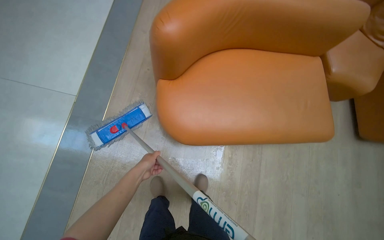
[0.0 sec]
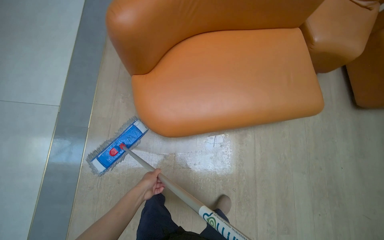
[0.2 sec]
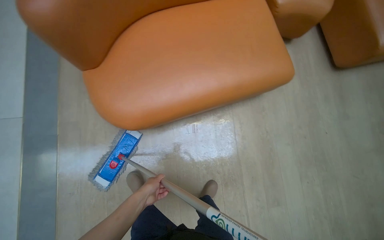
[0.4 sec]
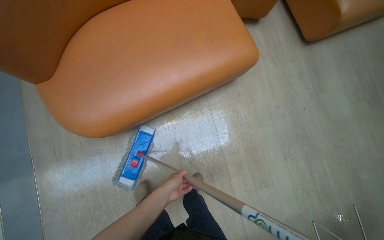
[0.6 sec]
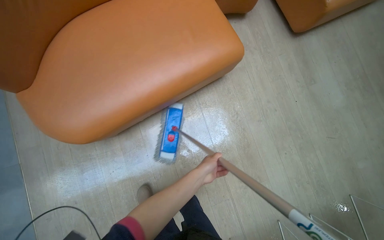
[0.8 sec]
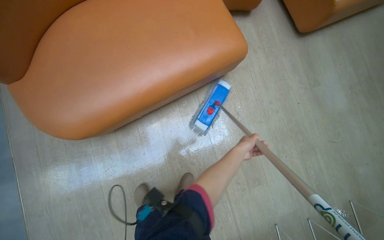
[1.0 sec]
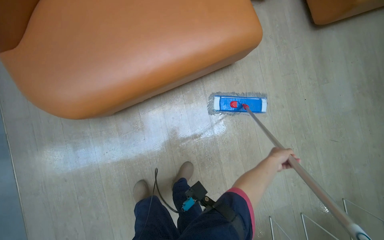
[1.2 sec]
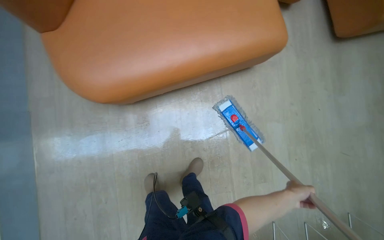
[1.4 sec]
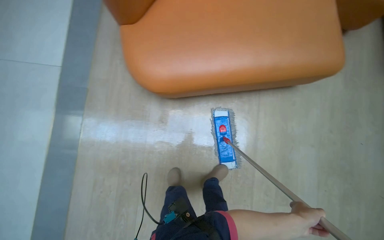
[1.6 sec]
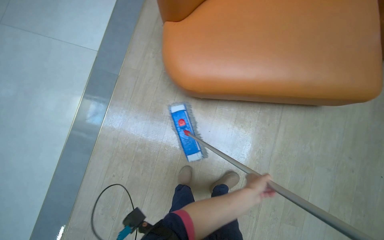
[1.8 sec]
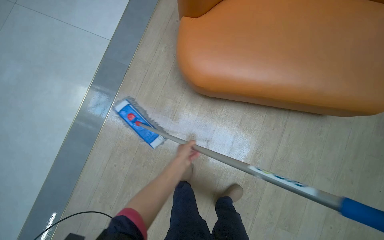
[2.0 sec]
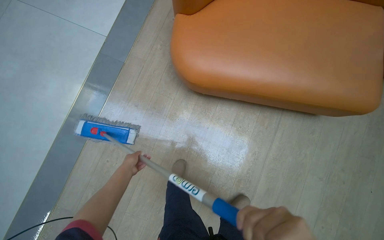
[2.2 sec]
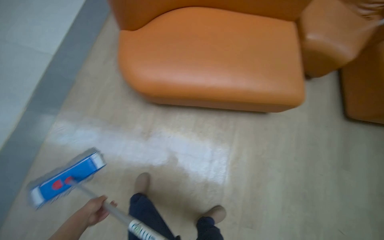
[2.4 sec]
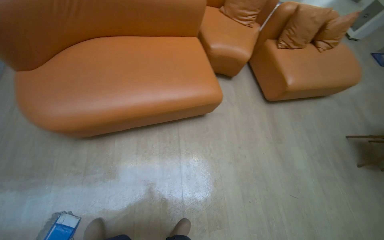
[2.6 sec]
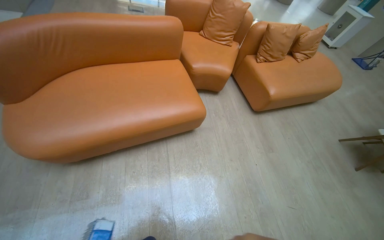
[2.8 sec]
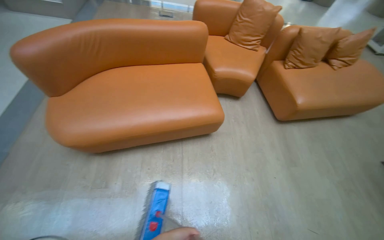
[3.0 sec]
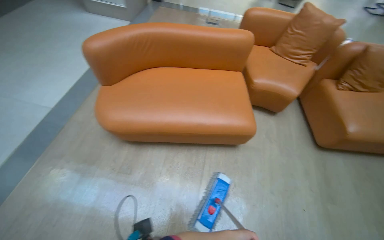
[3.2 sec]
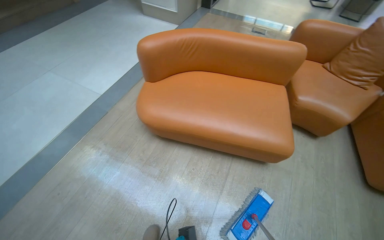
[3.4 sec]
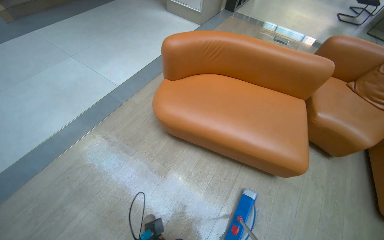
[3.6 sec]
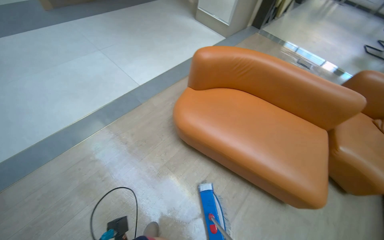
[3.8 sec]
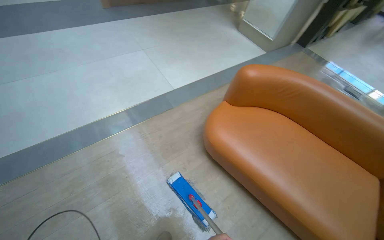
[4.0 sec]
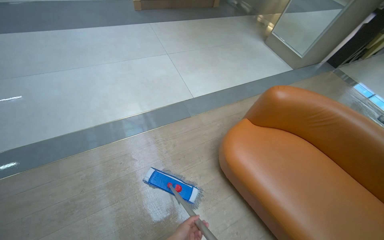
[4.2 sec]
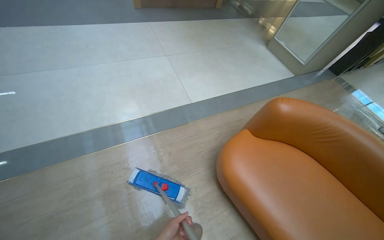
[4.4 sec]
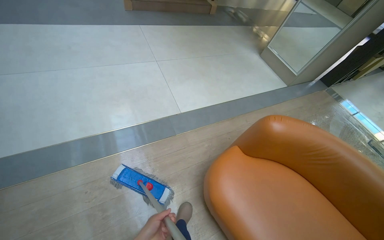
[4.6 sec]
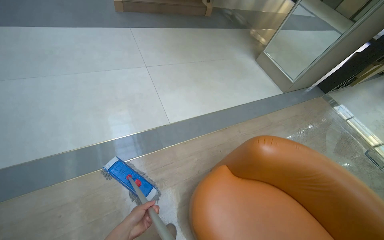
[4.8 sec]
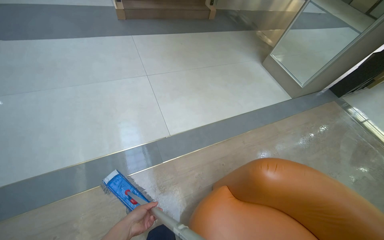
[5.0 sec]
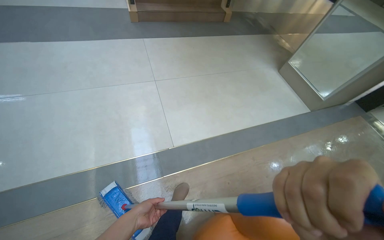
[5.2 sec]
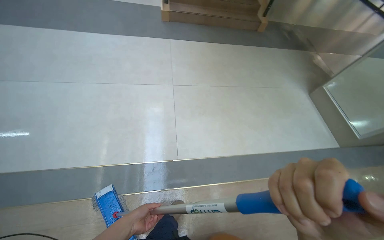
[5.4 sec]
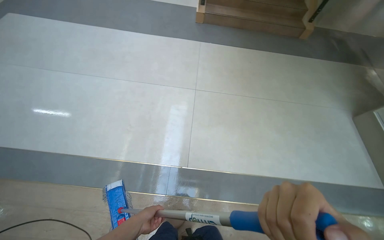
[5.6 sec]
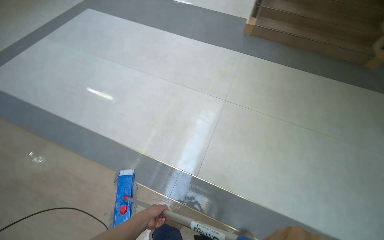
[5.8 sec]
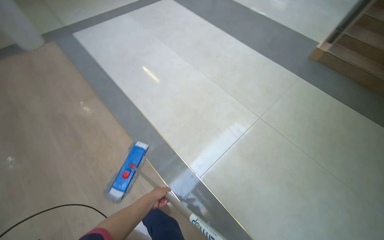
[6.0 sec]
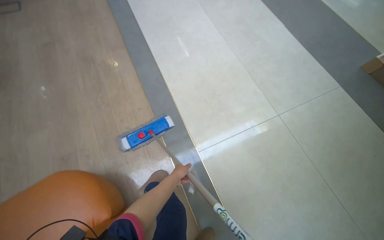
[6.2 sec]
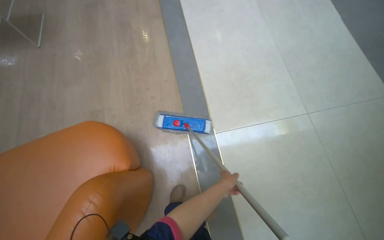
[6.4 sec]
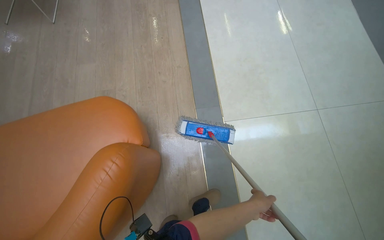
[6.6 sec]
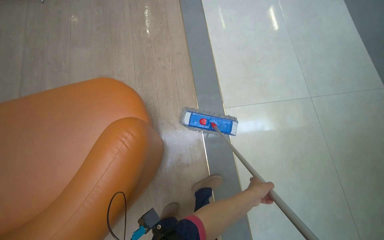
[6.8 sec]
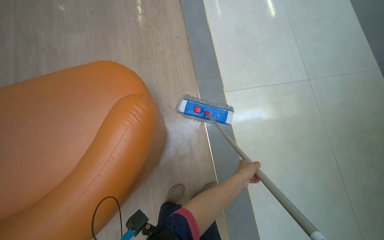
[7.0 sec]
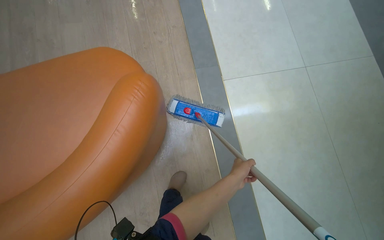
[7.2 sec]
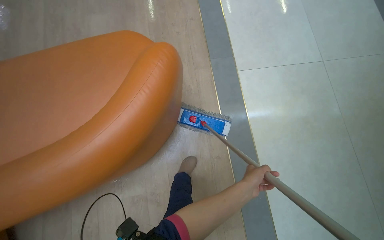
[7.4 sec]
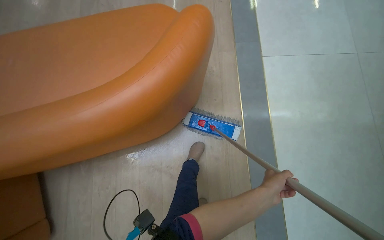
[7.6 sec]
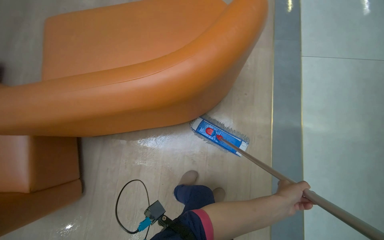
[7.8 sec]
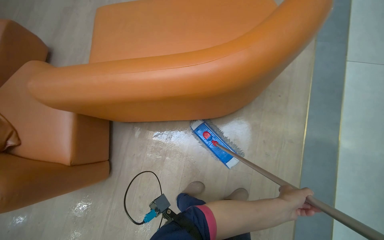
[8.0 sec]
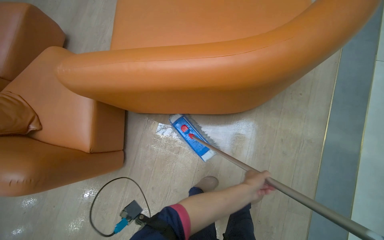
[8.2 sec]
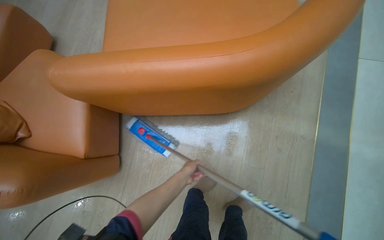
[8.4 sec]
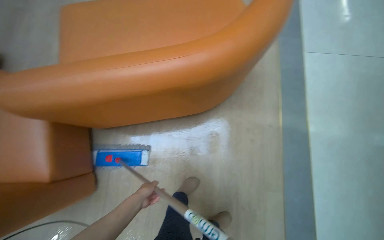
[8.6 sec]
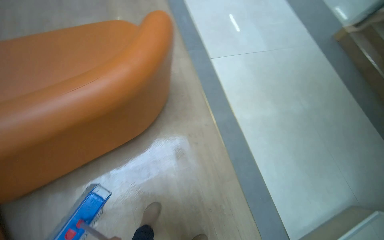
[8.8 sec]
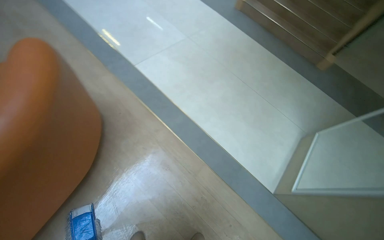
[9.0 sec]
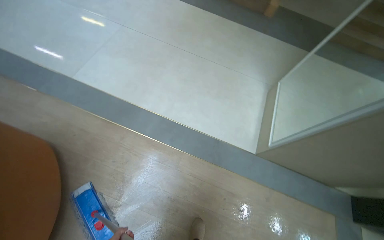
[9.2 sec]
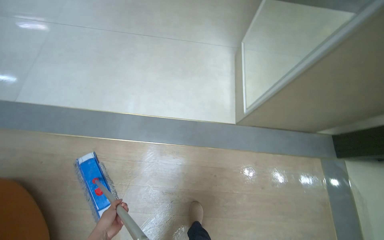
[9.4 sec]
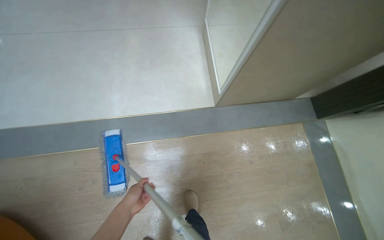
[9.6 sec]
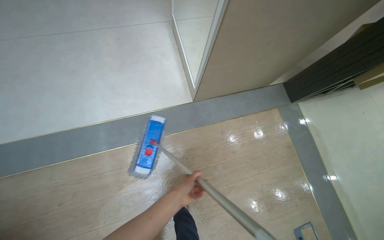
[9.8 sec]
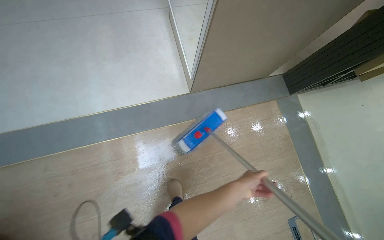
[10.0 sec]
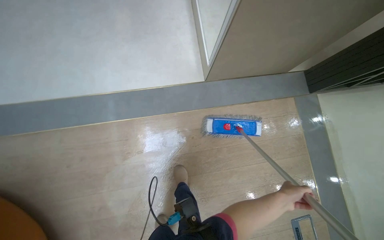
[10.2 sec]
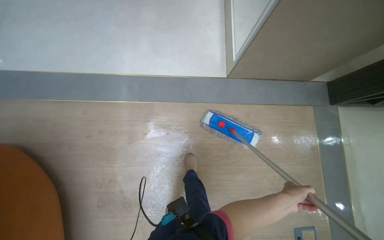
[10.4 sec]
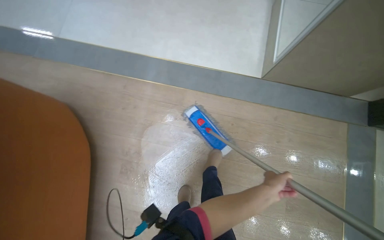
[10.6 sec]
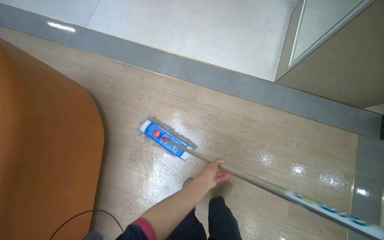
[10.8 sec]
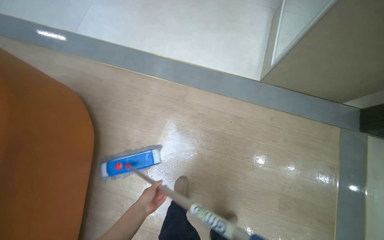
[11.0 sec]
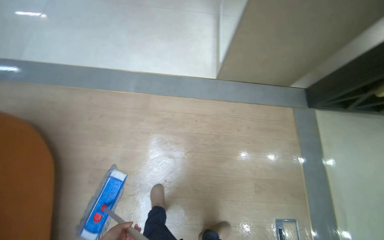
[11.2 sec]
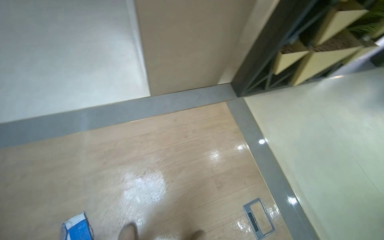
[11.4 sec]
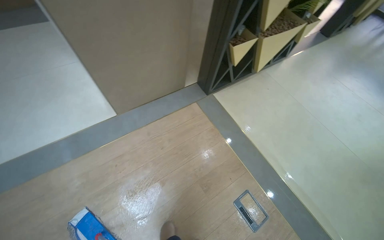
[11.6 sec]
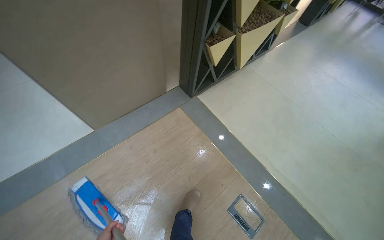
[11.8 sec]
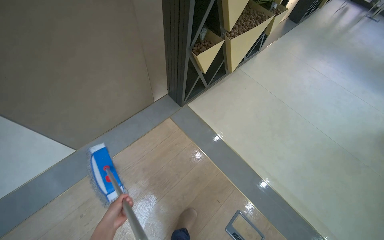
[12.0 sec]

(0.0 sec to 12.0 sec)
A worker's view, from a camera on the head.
Job: mopping floor.
The whole recording: Mopping light-colored floor. The worker mops the light-colored floor, moving furniture and rinsing the mop head as needed.
4.4 sec - 6.0 sec: The head travels some 1 m. The head rotates roughly 70 degrees to the left.
6.0 sec - 7.6 sec: The head travels some 80 cm. The wearer's head swings some 35 degrees to the left. The view tips downward by roughly 15 degrees.
7.6 sec - 9.0 sec: The head travels approximately 60 cm. The wearer's head swings about 55 degrees to the right.
9.0 sec - 10.4 sec: The camera is carried roughly 50 cm. The wearer looks about 25 degrees further downward. The scene turns some 40 degrees counterclockwise in the picture.
10.4 sec - 12.0 sec: The camera travels approximately 90 cm. The head rotates roughly 45 degrees to the right.

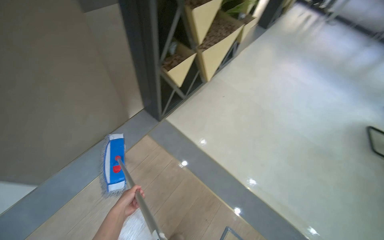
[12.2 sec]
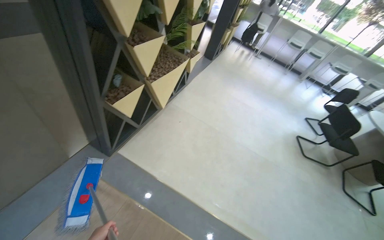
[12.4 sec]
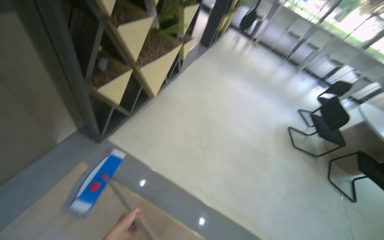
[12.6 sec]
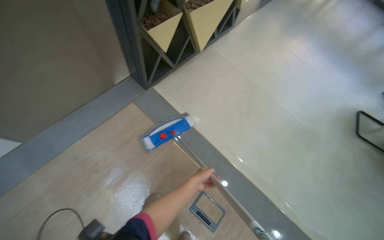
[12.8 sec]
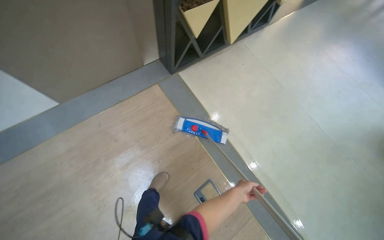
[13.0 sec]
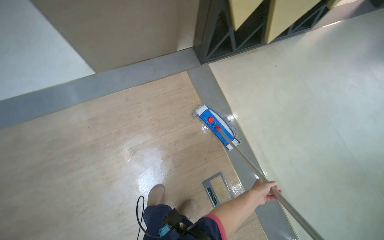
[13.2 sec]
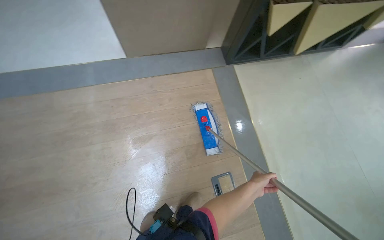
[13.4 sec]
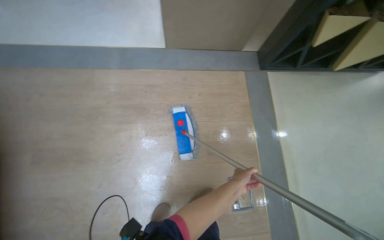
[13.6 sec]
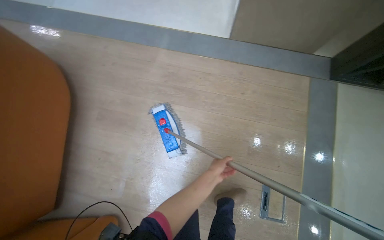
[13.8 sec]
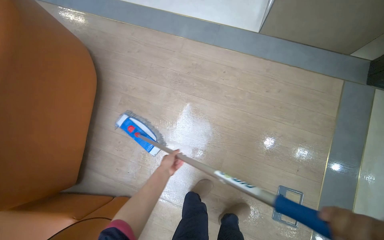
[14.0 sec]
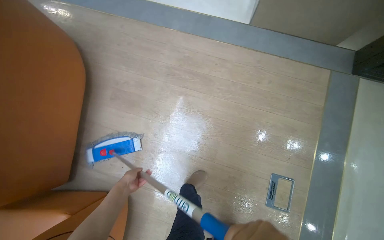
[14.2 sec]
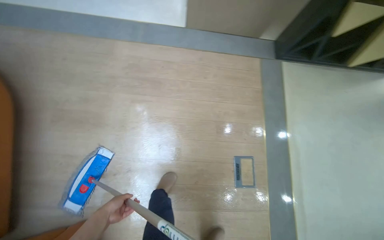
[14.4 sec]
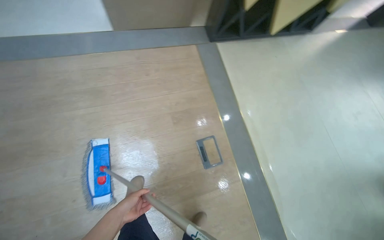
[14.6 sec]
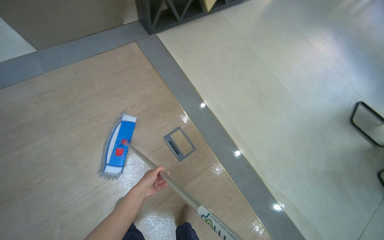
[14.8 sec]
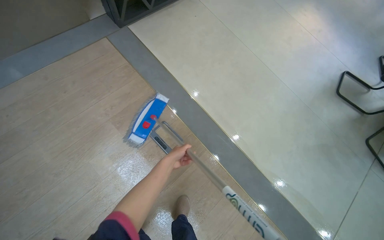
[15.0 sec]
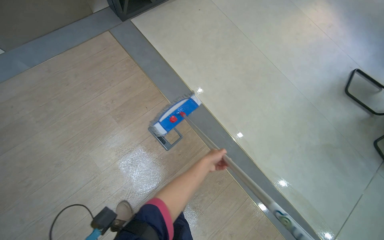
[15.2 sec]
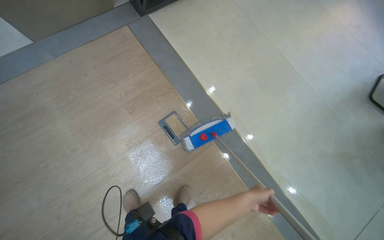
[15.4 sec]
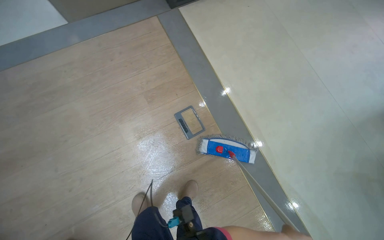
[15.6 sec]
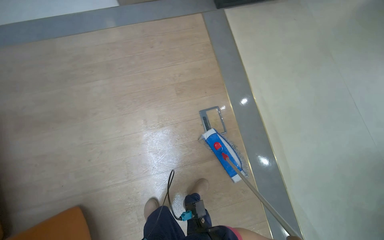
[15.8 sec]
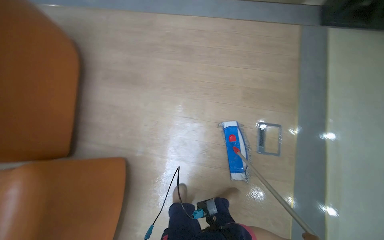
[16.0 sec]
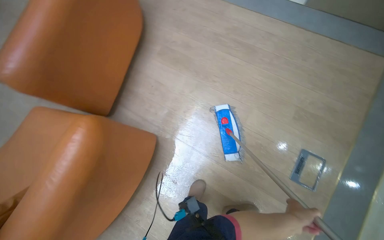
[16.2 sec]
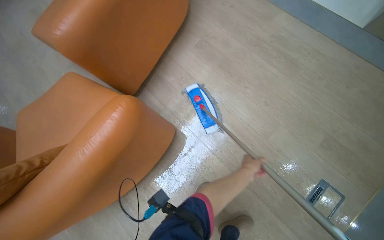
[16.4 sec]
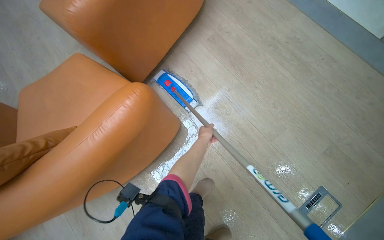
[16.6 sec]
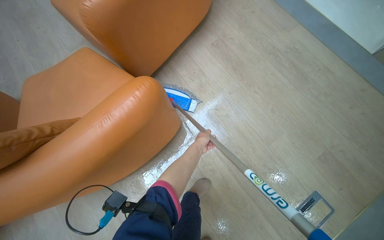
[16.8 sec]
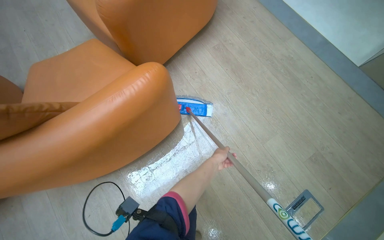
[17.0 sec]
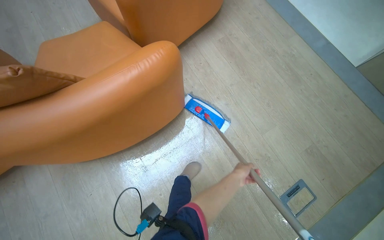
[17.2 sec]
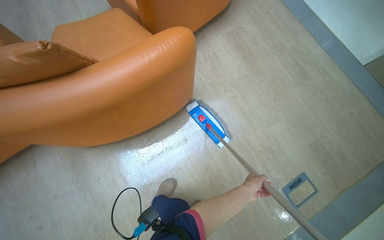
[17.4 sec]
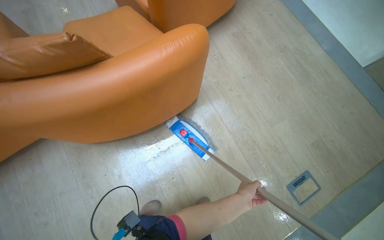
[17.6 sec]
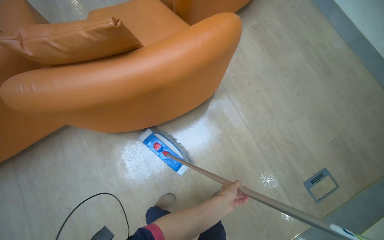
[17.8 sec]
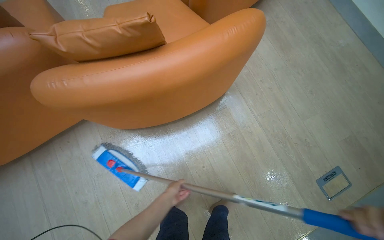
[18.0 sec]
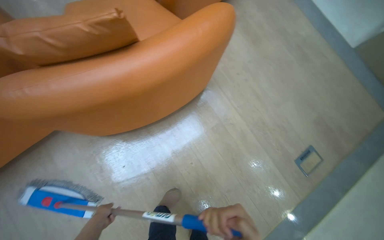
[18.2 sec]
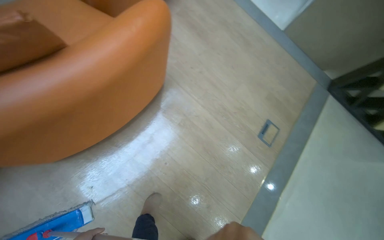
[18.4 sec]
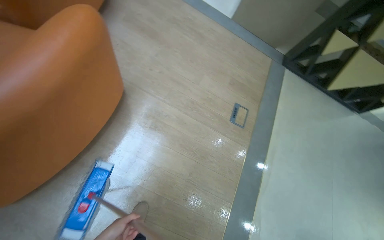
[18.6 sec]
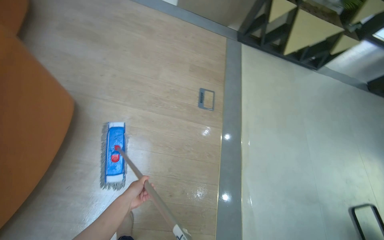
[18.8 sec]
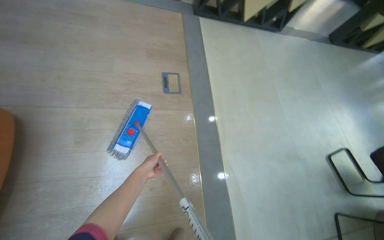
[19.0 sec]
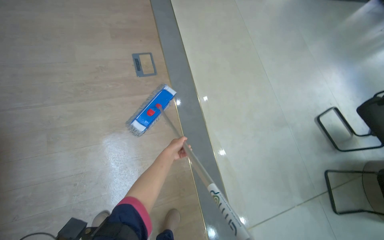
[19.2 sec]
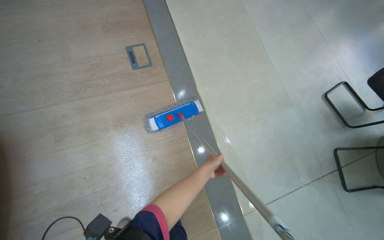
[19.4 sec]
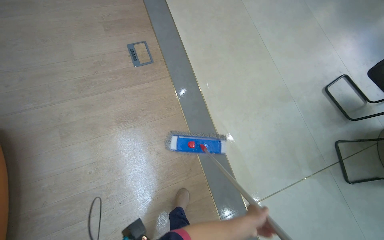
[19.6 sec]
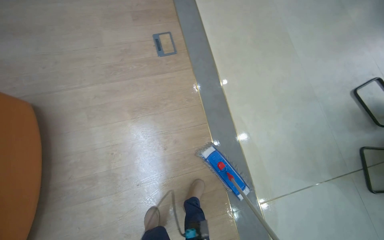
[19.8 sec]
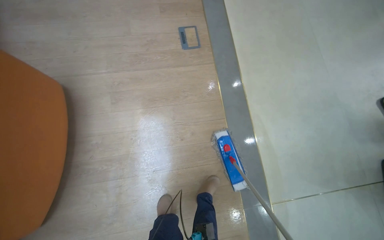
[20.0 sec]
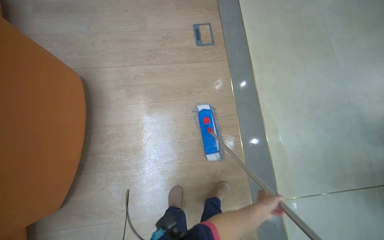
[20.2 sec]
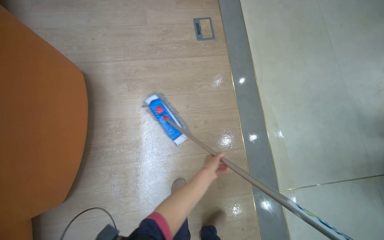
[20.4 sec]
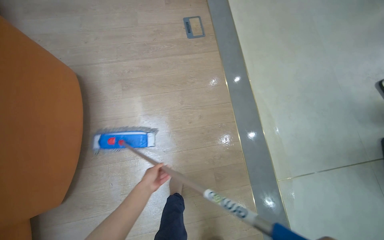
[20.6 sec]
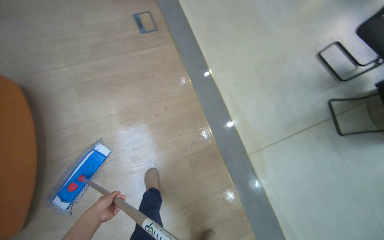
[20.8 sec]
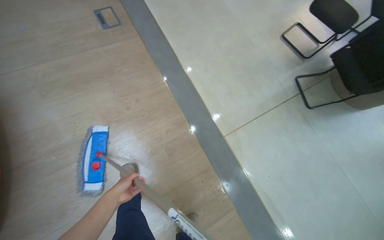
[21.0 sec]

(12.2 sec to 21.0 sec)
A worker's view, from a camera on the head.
Job: mopping floor.
The whole recording: Mopping light-colored floor. The worker mops the light-colored floor, moving furniture and rinsing the mop head as needed.
12.2 sec - 13.6 sec: The wearer moves roughly 50 cm. The head rotates approximately 50 degrees to the left.
13.6 sec - 15.2 sec: The wearer moves some 70 cm. The wearer's head swings about 40 degrees to the right.
15.2 sec - 16.6 sec: The head travels approximately 80 cm. The wearer's head swings about 90 degrees to the left.
16.6 sec - 18.0 sec: The camera travels roughly 70 cm.
18.0 sec - 19.6 sec: The camera travels approximately 80 cm. The head turns to the right by approximately 80 degrees. The view tips downward by some 20 degrees.
19.6 sec - 21.0 sec: The head travels approximately 60 cm.
